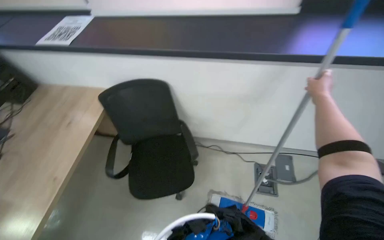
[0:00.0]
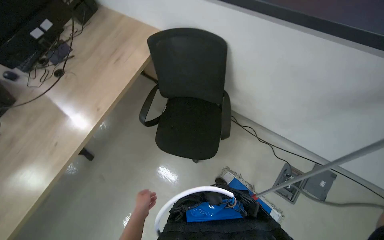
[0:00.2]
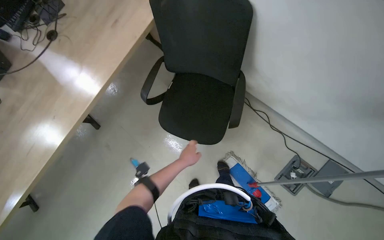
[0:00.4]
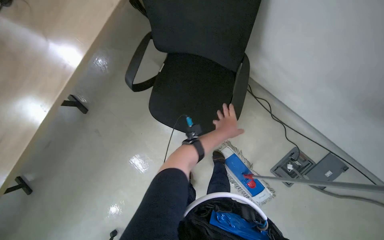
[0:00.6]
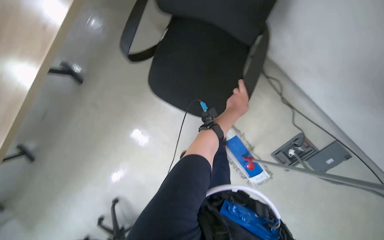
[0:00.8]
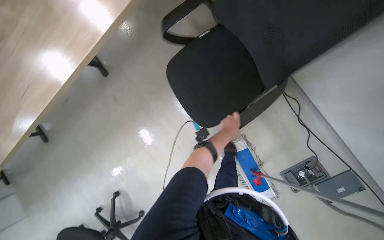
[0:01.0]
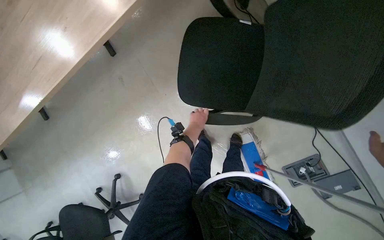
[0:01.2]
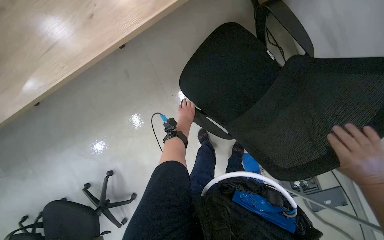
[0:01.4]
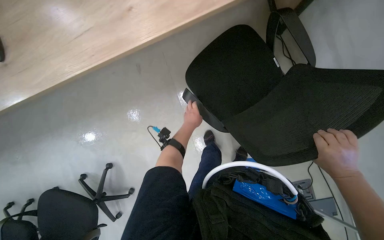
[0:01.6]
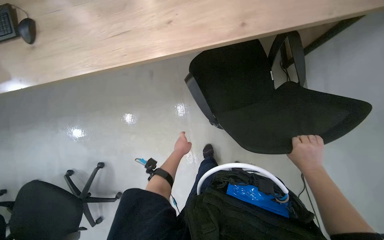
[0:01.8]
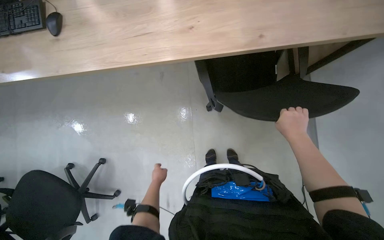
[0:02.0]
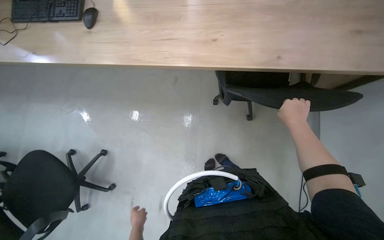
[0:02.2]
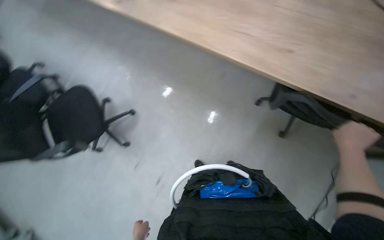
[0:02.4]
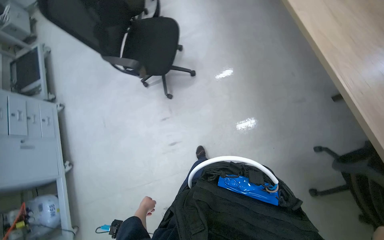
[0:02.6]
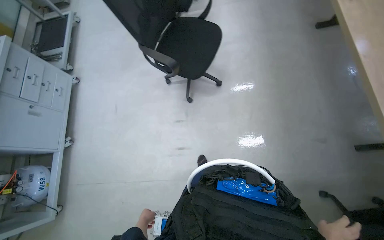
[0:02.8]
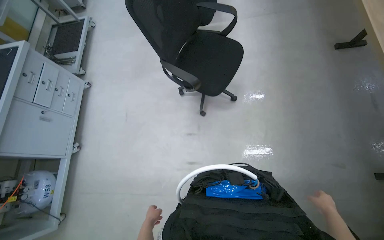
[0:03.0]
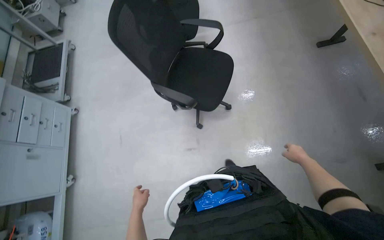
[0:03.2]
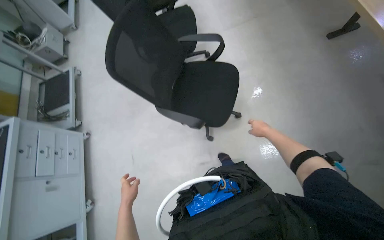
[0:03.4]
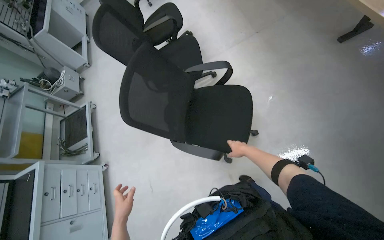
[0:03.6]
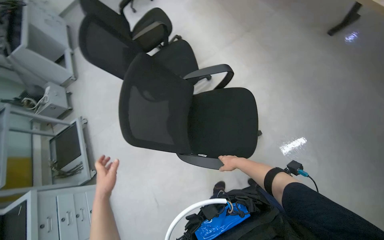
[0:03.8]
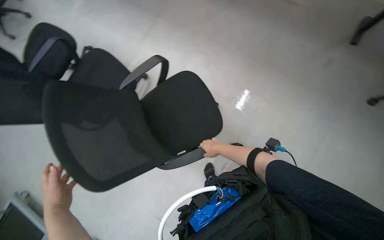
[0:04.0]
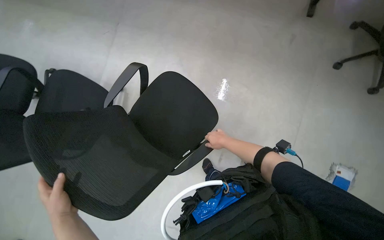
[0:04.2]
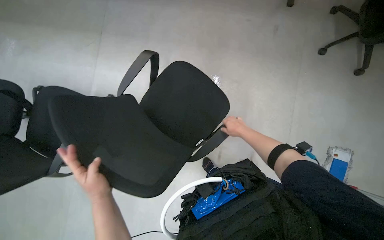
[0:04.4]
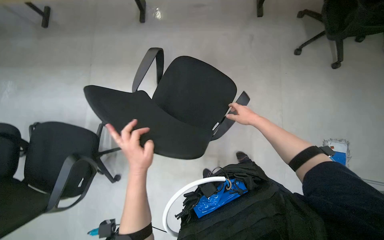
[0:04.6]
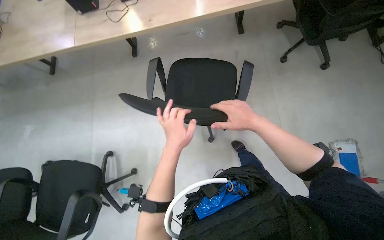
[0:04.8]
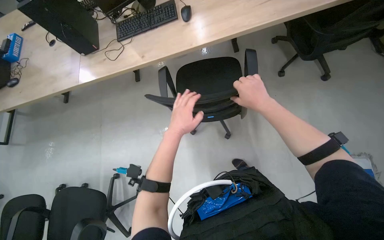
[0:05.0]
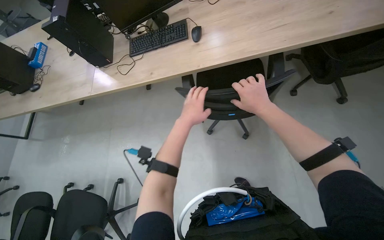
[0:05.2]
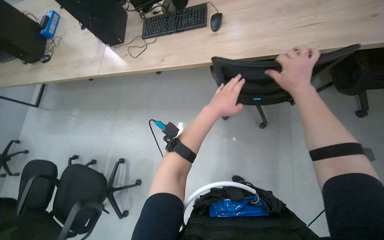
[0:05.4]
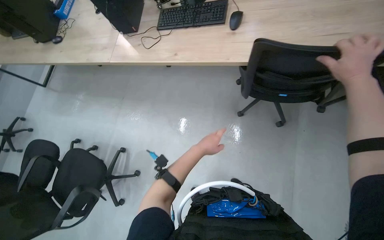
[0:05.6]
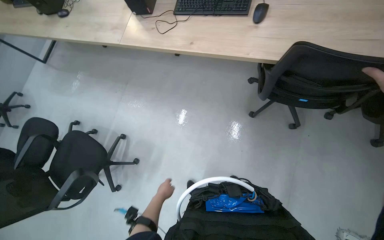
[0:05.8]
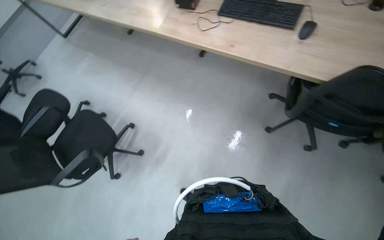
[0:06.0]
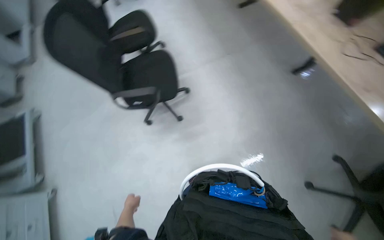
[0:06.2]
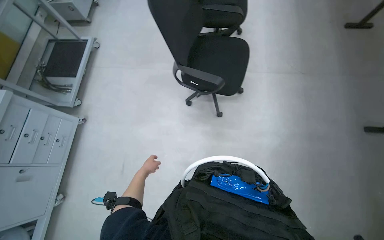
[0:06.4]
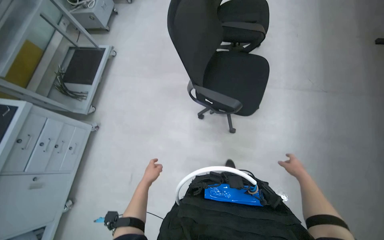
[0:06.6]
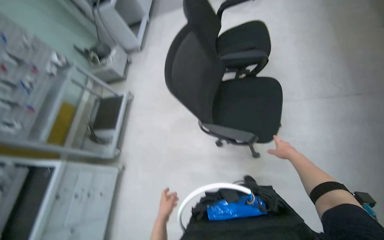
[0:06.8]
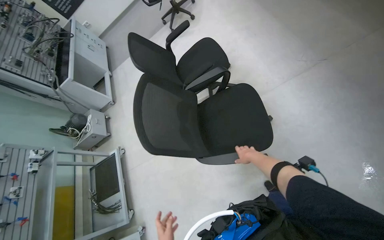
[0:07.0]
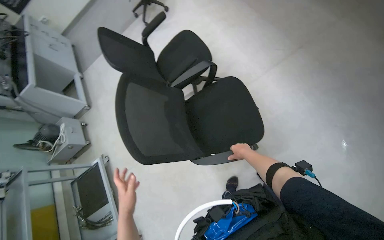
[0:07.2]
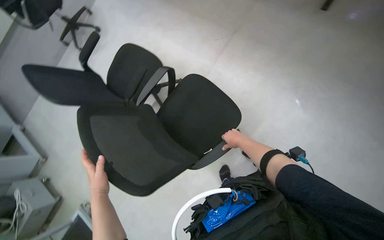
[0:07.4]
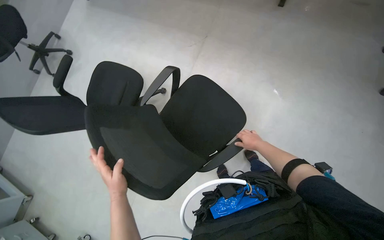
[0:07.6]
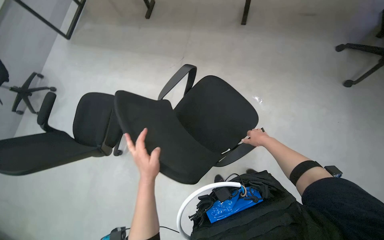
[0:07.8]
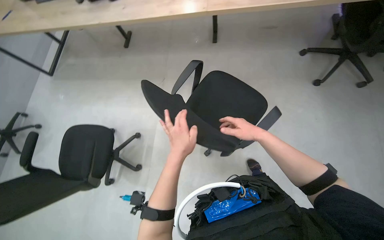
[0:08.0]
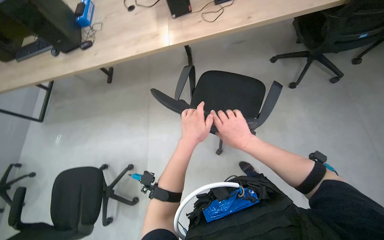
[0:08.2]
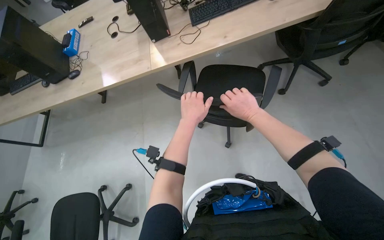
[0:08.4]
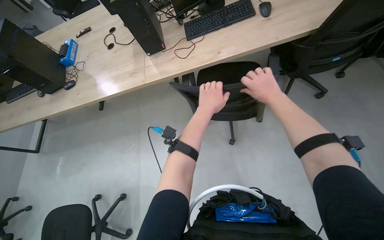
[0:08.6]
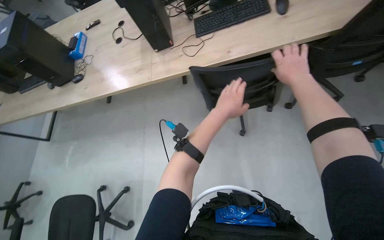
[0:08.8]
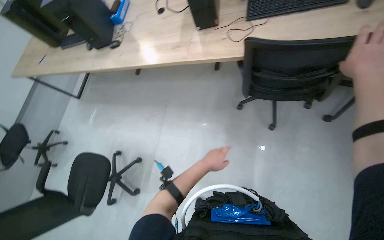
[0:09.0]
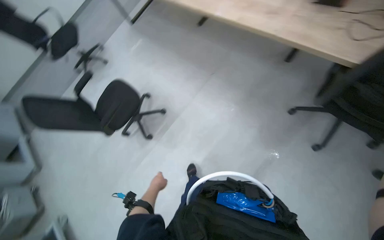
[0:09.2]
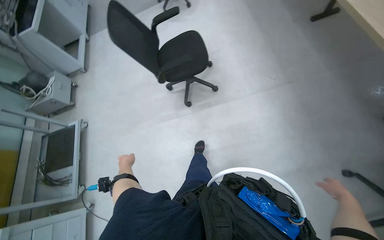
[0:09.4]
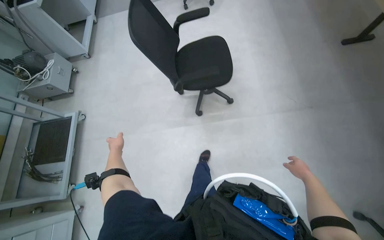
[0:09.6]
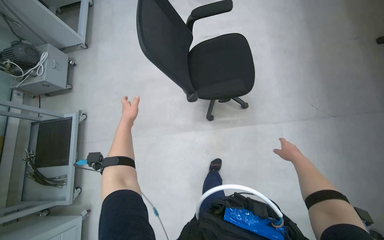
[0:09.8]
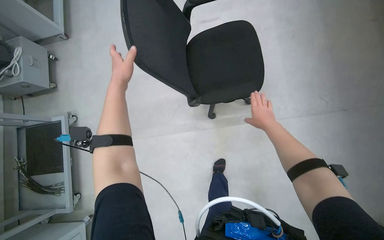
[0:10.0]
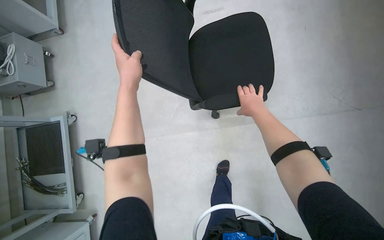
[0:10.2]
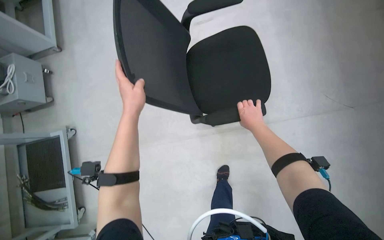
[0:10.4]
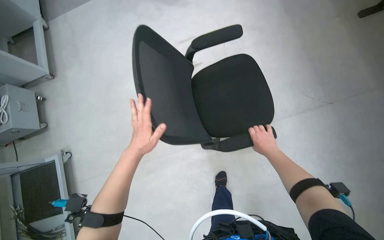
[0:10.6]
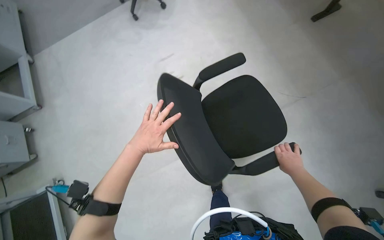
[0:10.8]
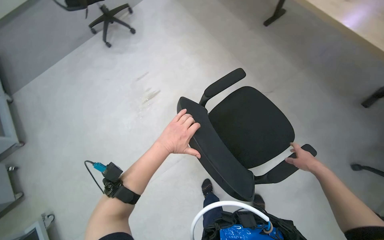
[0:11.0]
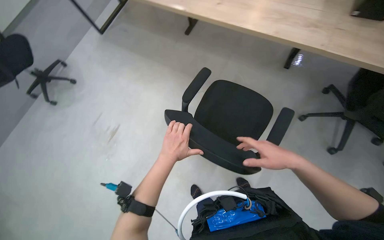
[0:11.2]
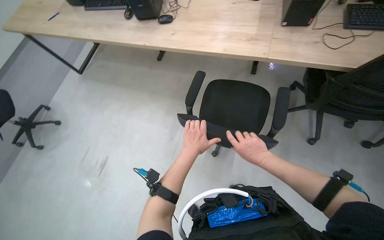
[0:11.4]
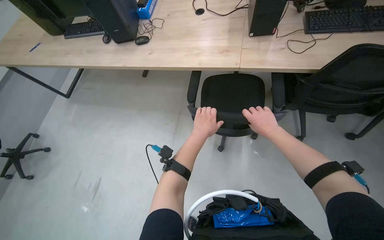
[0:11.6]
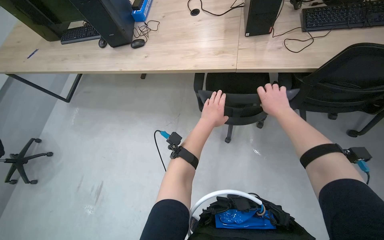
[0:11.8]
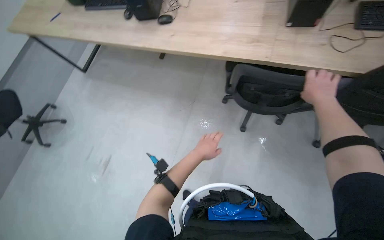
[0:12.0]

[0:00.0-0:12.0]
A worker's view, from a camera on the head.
Job: organizing items.
The whole recording: Moving chairs away from tables. The worker moves chairs away from the tables.
0:00.0 to 0:01.6: The wearer looks some 55 degrees further to the left. The wearer looks about 35 degrees further downward.
0:01.6 to 0:03.0: The head travels approximately 50 cm. The wearer's head swings some 85 degrees to the left.
0:03.0 to 0:04.4: The camera travels about 50 cm. The head turns to the right by some 70 degrees.
0:07.6 to 0:09.0: The head travels some 50 cm. The view tilts approximately 15 degrees upward.
0:09.0 to 0:10.4: The wearer moves about 1 m. The head rotates some 65 degrees to the left. The view tips downward by some 35 degrees.
0:10.4 to 0:12.0: The camera pitches upward, by approximately 20 degrees. The scene rotates counterclockwise by about 40 degrees.

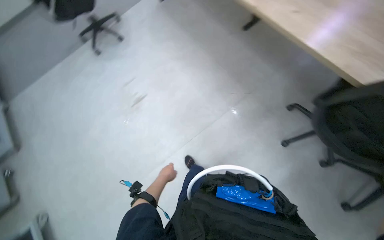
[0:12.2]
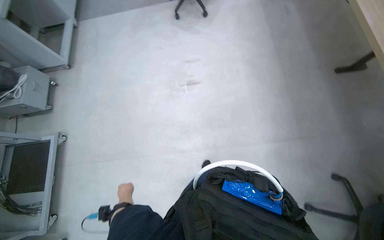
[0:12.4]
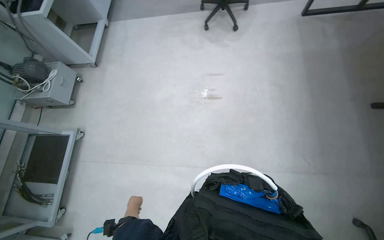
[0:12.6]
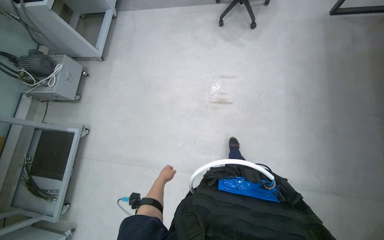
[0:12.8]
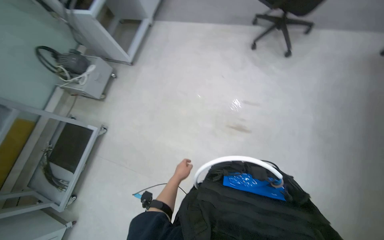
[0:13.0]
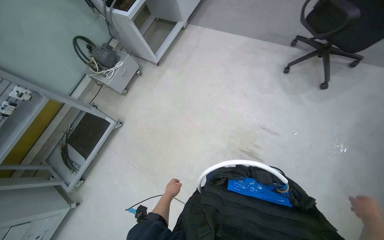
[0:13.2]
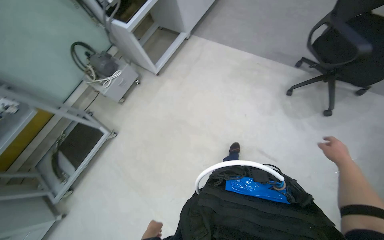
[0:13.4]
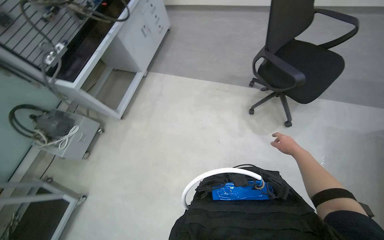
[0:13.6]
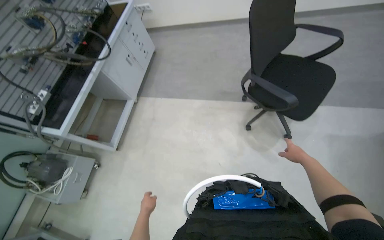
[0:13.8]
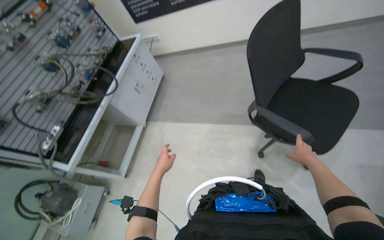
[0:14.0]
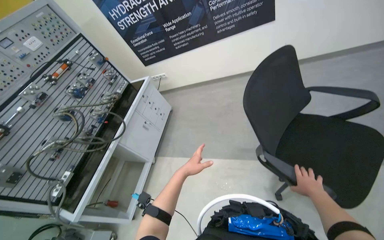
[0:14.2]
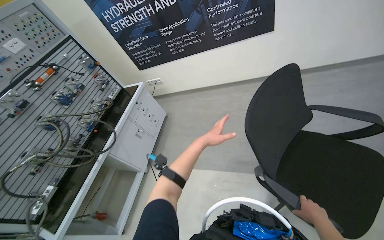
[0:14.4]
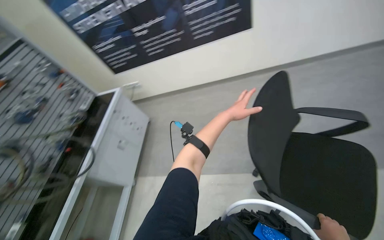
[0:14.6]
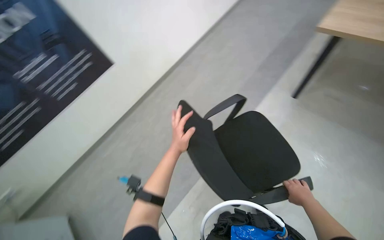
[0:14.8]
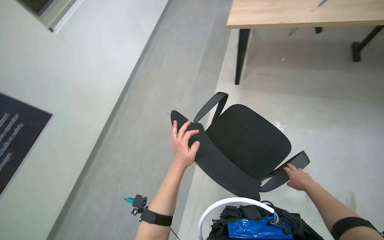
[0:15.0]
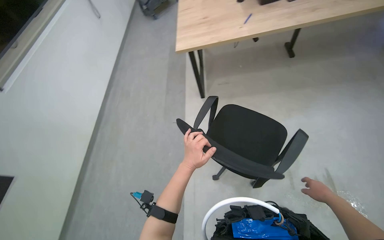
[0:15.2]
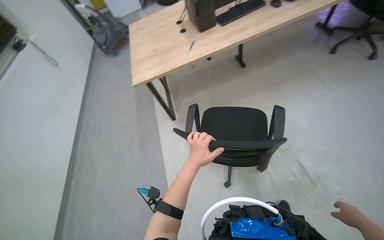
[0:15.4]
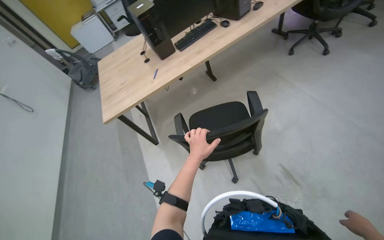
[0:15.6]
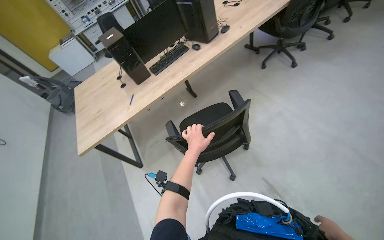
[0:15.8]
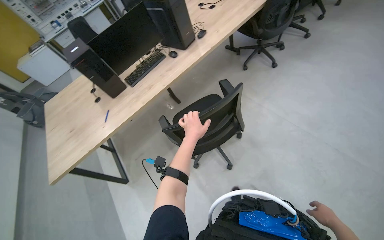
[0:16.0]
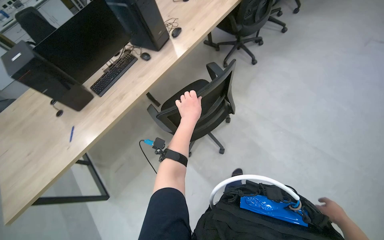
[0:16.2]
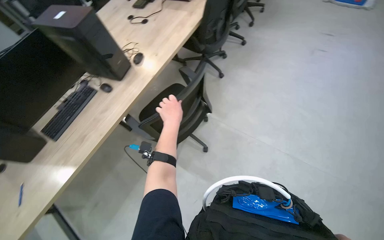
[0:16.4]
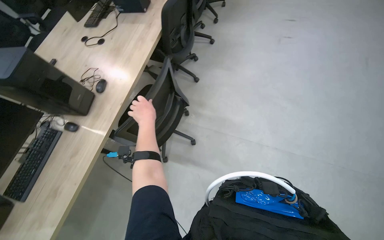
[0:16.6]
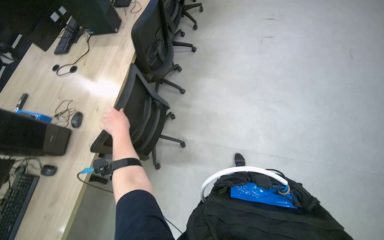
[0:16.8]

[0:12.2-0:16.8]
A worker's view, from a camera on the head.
Job: organizing items.
The whole recording: Moving chairs away from tables. The worker moves chairs away from the tables.
0:12.2 to 0:13.8: The camera travels roughly 1.5 m. The head rotates about 35 degrees to the left.
0:13.8 to 0:15.2: The wearer moves roughly 60 cm. The wearer's head swings some 65 degrees to the right. The camera pitches upward, by approximately 20 degrees.
0:15.2 to 0:16.8: The head travels approximately 1 m. The head rotates some 65 degrees to the right.

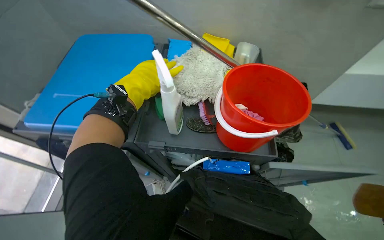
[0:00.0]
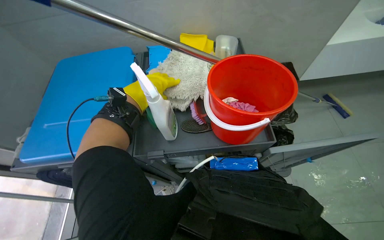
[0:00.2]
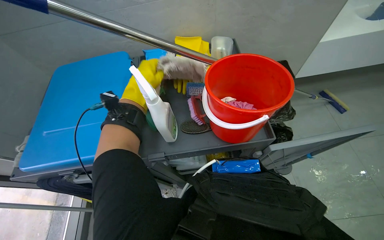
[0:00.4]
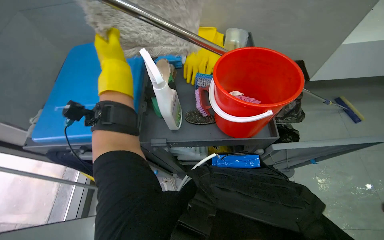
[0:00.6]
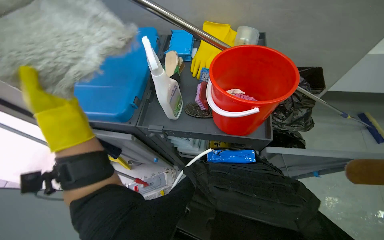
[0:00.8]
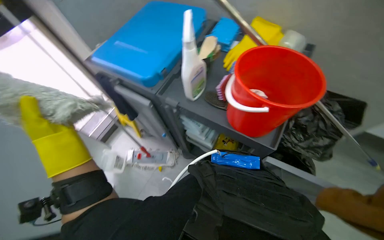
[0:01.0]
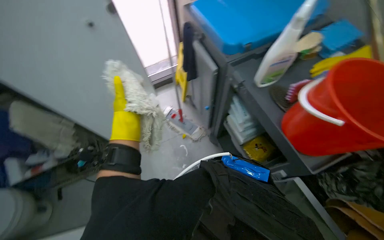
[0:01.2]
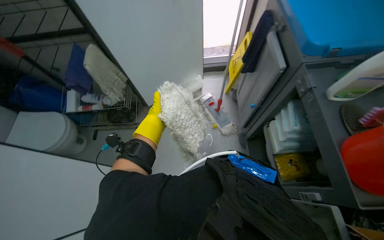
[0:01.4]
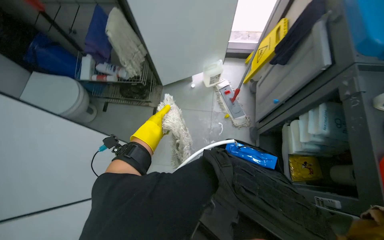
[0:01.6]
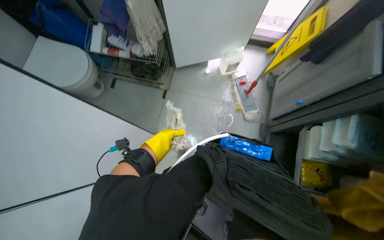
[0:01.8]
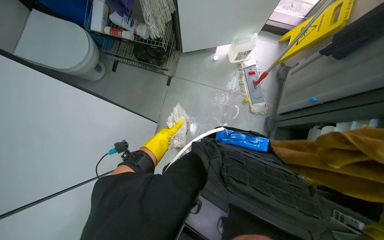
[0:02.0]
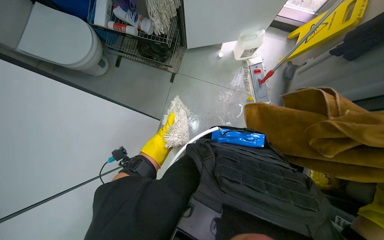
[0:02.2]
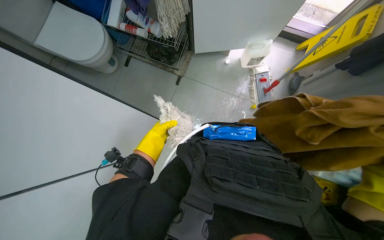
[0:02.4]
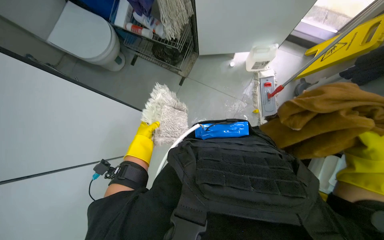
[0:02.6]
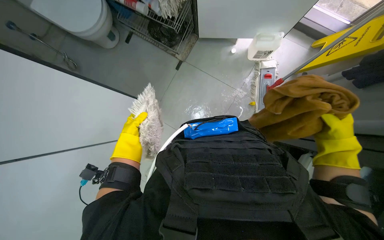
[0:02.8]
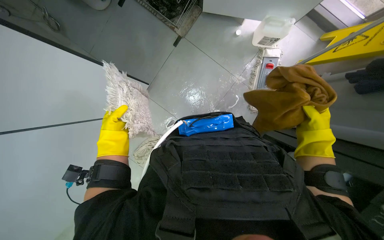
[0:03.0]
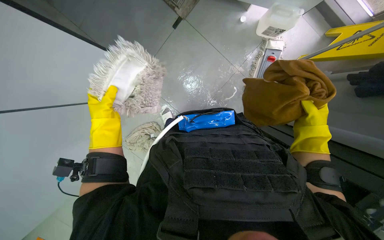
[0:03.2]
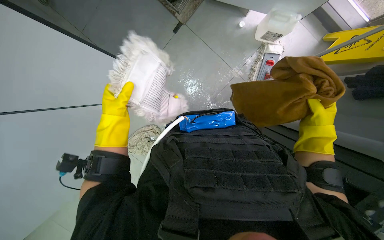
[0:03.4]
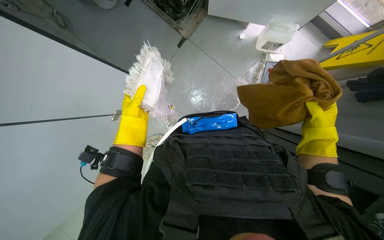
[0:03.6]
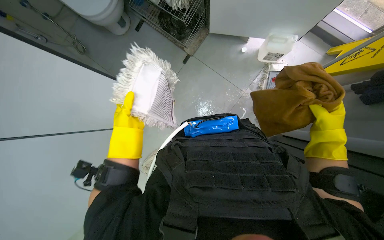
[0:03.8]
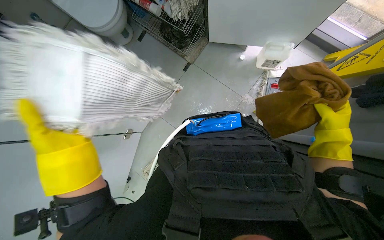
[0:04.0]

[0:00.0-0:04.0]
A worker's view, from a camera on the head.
Job: preparing cleaning supplies.
The whole recording: Organizing cleaning supplies on cart. The worker organizes various cleaning supplies, including mop heads and cloths, on the cleaning cart.
0:00.0 to 0:01.4: The head rotates some 80 degrees to the left. The wearer looks roughly 10 degrees further downward.
0:01.4 to 0:02.6: The view tips downward by about 20 degrees. The scene rotates clockwise by some 25 degrees.
0:02.6 to 0:04.0: The left hand moves nearer to the camera and to the left, approximately 15 cm.
